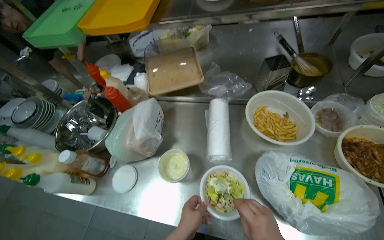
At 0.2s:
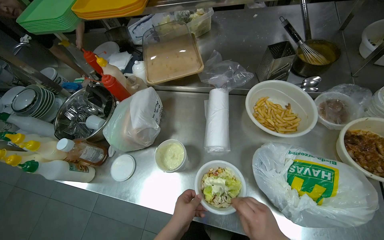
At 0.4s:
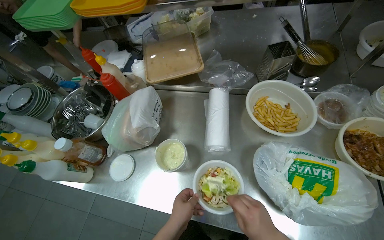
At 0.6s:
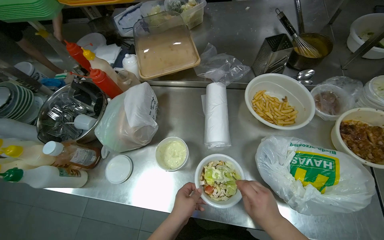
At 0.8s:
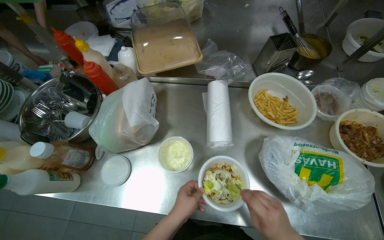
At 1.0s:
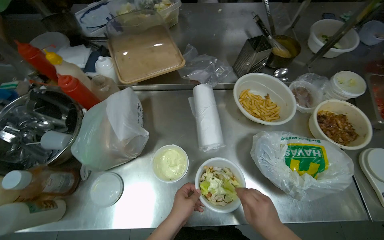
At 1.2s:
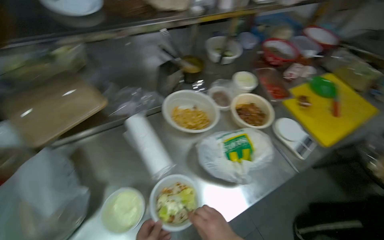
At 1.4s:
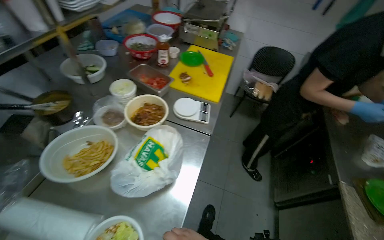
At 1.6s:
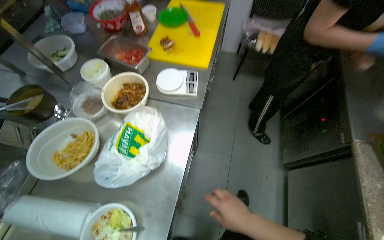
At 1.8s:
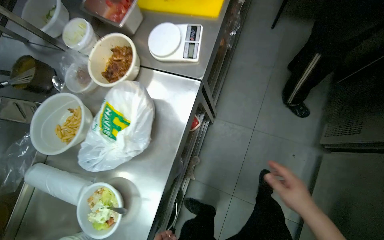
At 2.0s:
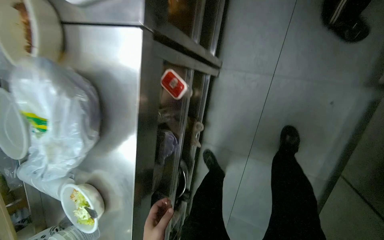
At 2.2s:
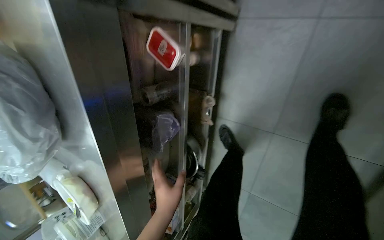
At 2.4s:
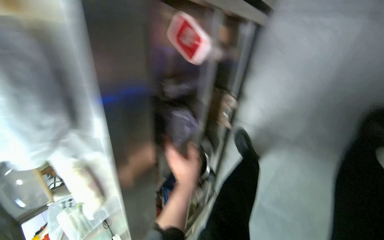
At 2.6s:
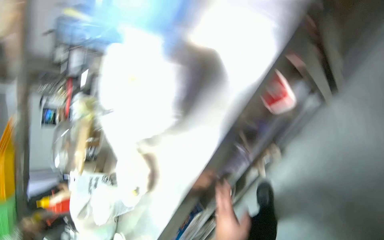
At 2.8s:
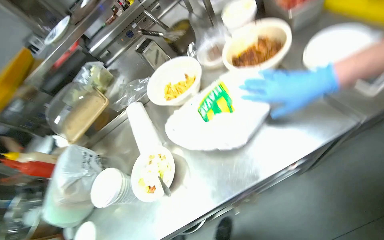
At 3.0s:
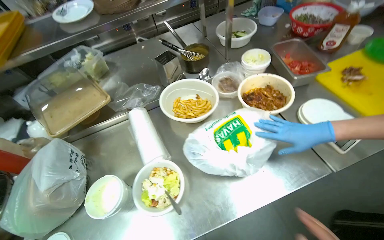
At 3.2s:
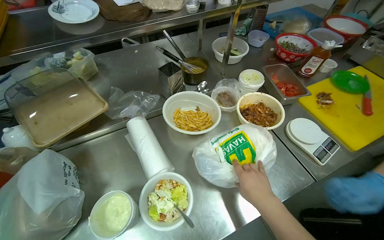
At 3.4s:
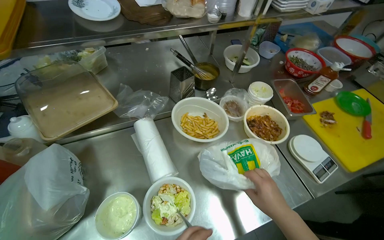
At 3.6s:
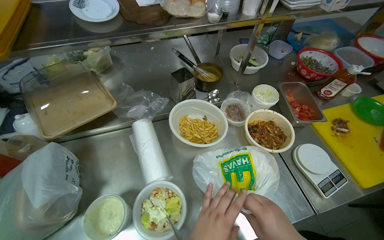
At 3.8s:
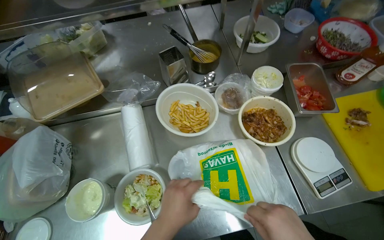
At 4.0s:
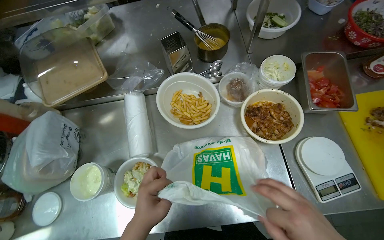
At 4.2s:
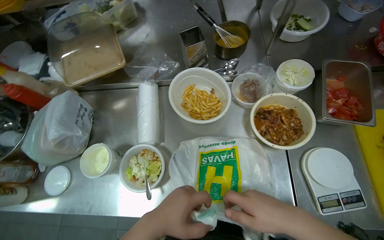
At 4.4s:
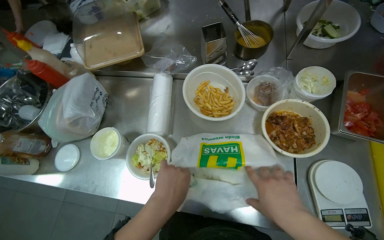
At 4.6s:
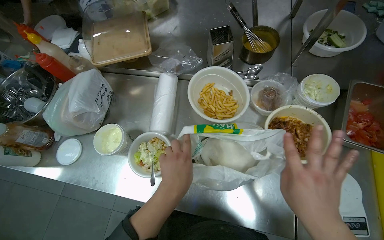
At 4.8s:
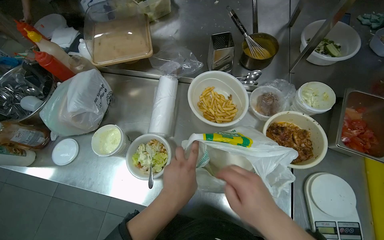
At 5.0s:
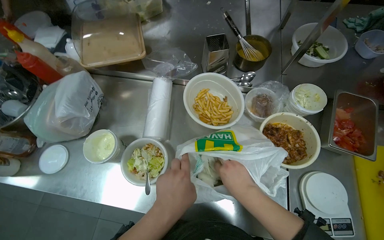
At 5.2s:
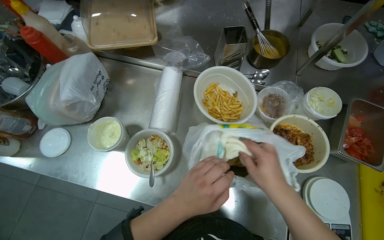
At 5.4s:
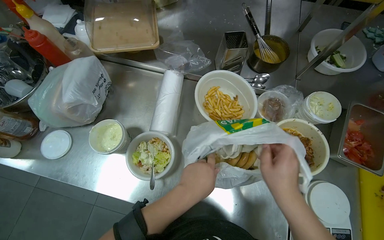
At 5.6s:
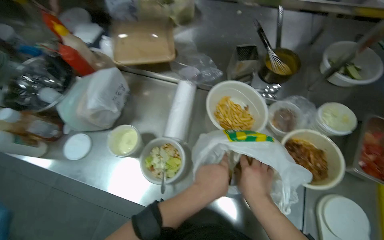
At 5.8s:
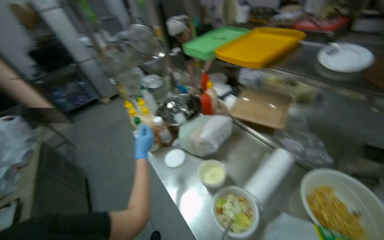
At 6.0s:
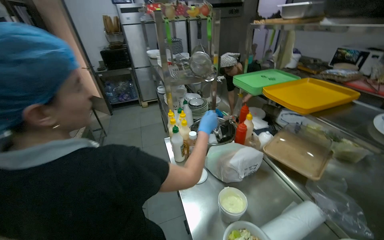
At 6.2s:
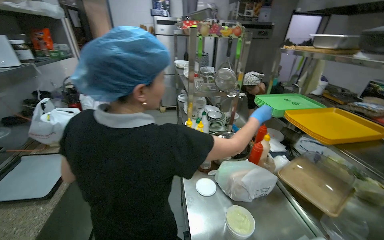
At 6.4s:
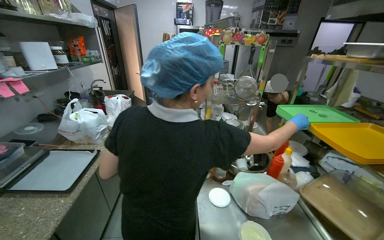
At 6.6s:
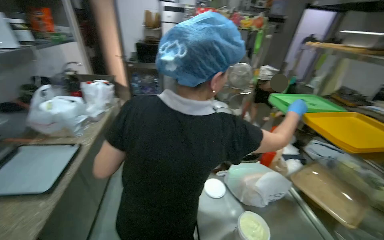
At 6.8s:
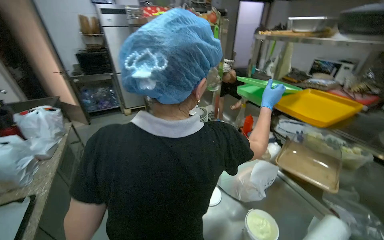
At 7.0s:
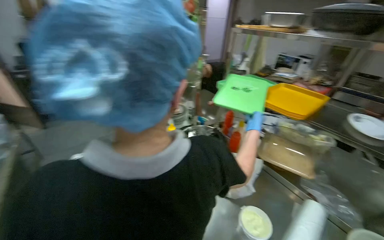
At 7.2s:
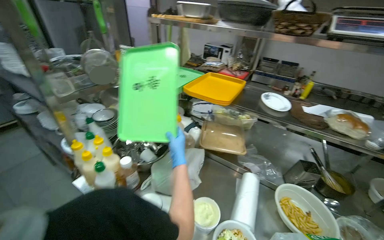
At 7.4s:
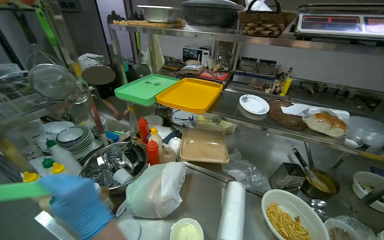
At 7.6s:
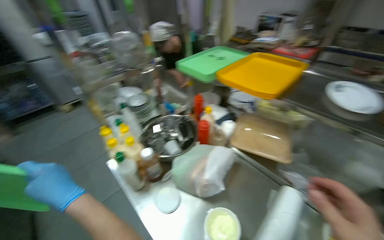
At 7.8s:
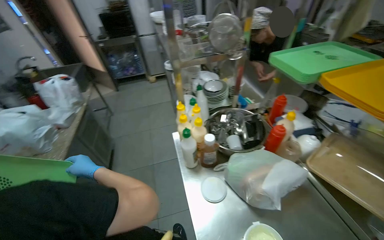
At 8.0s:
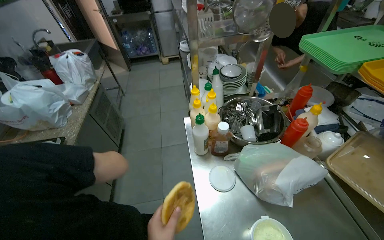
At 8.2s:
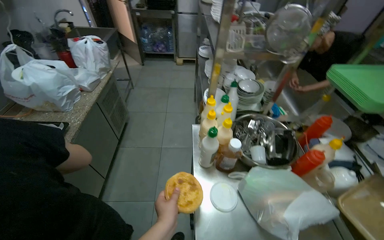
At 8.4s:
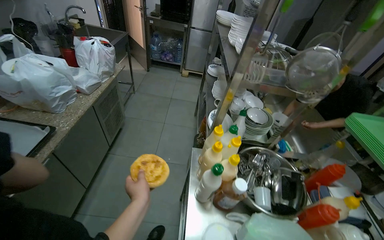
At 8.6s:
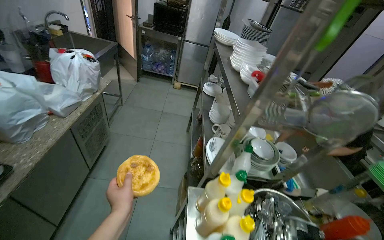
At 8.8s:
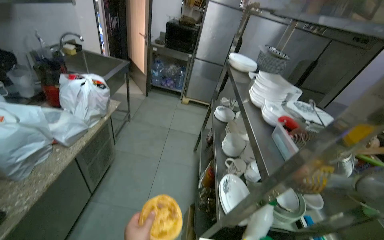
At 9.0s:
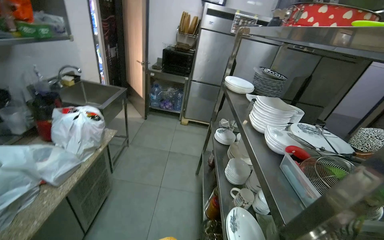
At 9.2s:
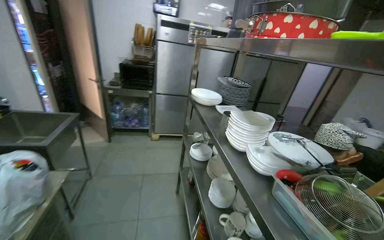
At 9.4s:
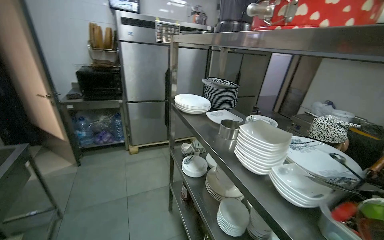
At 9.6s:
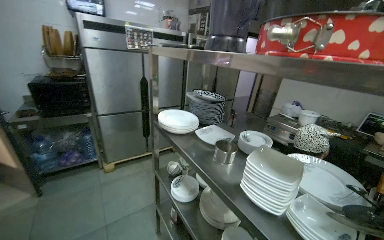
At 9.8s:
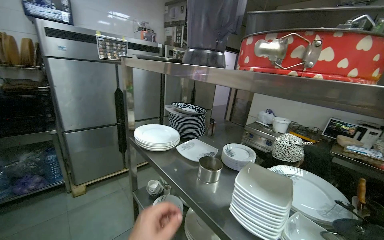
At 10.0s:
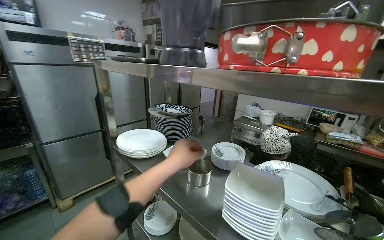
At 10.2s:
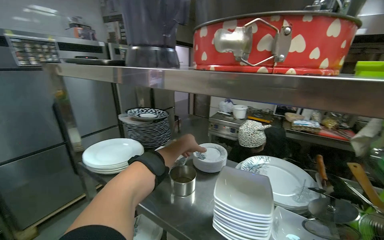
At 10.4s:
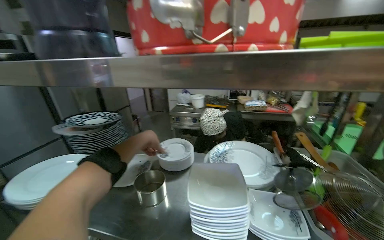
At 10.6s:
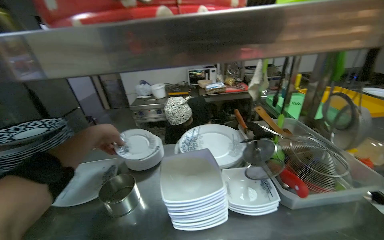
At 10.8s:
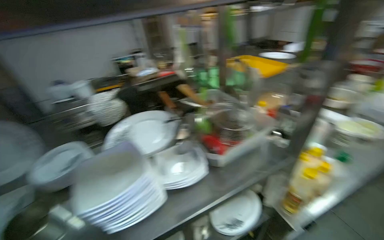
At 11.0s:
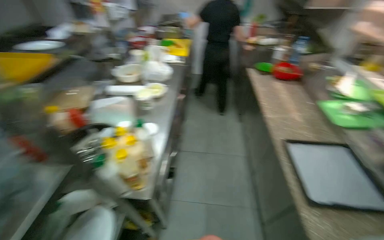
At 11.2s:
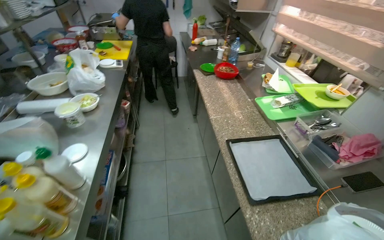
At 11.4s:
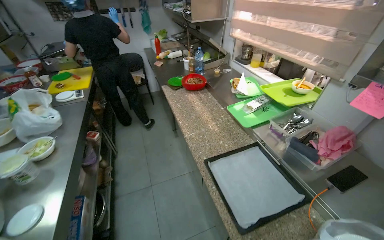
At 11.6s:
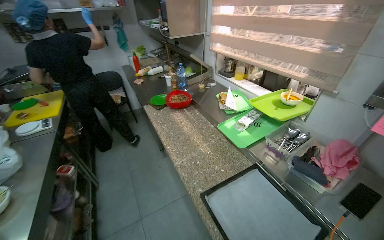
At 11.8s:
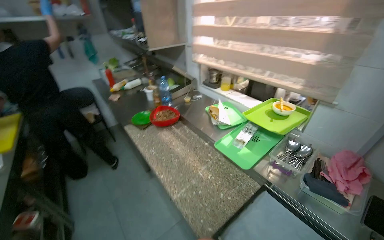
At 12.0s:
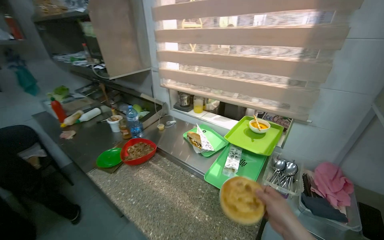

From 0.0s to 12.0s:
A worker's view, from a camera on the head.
Job: preparing food.
The whole recording: Preparing salad in bowl. The worker mixes salad, adds sauce, and transfers it to a plate on a scale.
From 0.0s to 1.6s: The head rotates some 90 degrees to the right.
From 1.6s to 3.0s: The head turns to the left by some 60 degrees. The view tilts some 30 degrees downward.
From 3.0s to 4.4s: The head rotates roughly 30 degrees to the left. The view tips downward by some 15 degrees.
From 4.4s to 6.0s: The head turns to the left by about 65 degrees. The camera pitches upward, by roughly 30 degrees.
From 6.0s to 7.6s: The wearer looks about 25 degrees further to the right. The wearer looks roughly 10 degrees further downward.
From 7.6s to 9.0s: The camera travels approximately 70 cm. The wearer looks approximately 50 degrees further to the left.
From 9.0s to 10.4s: The camera travels approximately 60 cm. The wearer looks roughly 80 degrees further to the right.

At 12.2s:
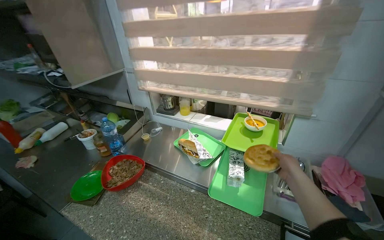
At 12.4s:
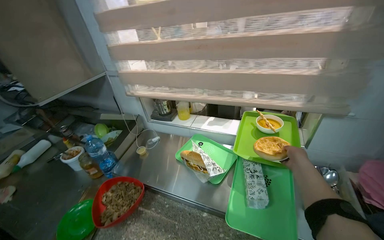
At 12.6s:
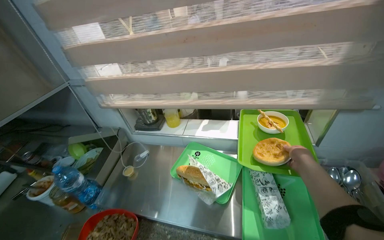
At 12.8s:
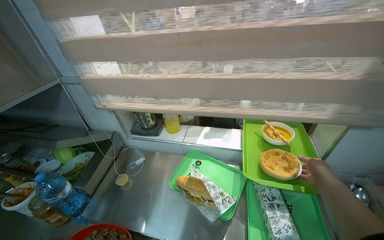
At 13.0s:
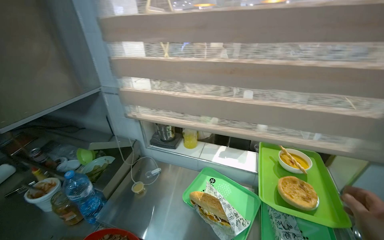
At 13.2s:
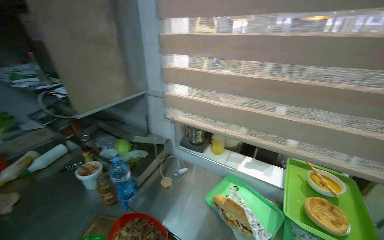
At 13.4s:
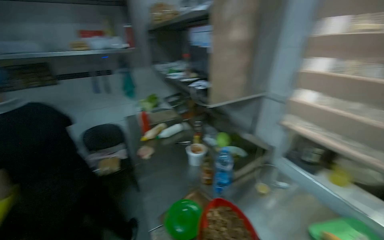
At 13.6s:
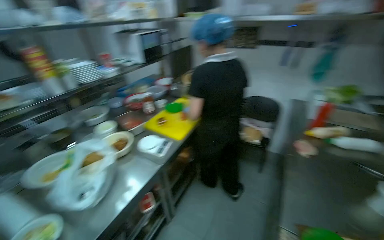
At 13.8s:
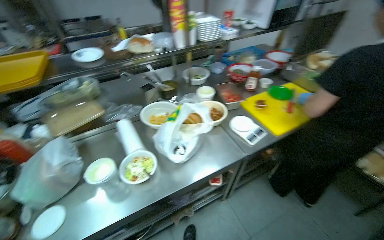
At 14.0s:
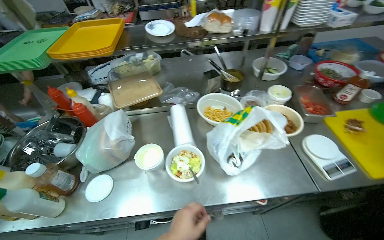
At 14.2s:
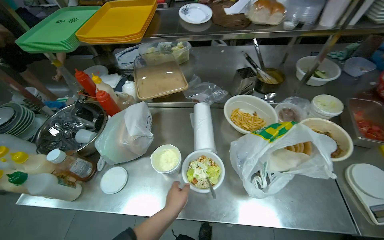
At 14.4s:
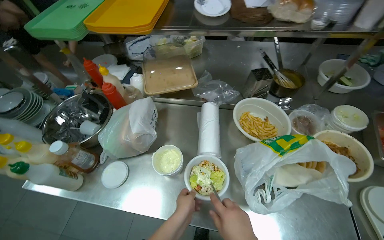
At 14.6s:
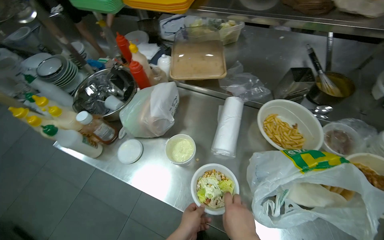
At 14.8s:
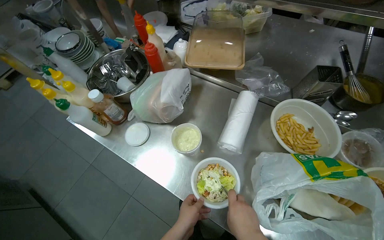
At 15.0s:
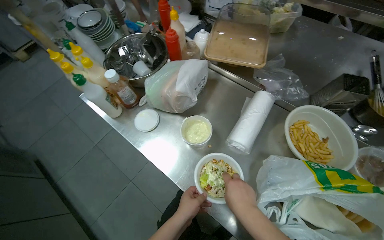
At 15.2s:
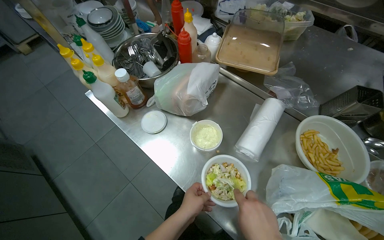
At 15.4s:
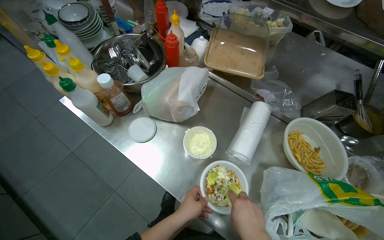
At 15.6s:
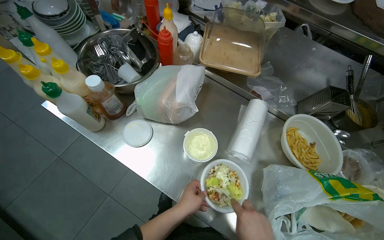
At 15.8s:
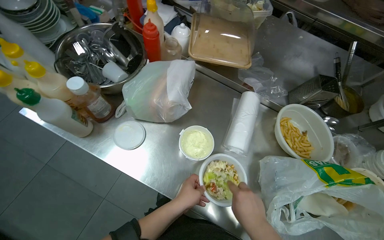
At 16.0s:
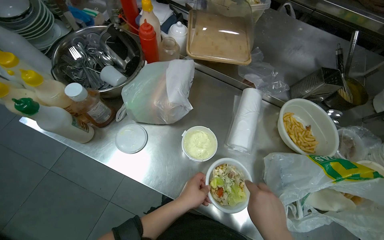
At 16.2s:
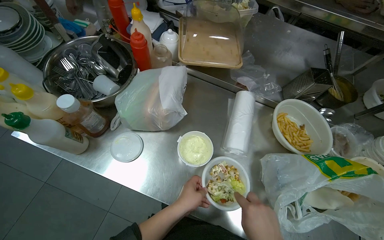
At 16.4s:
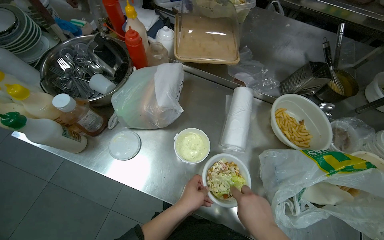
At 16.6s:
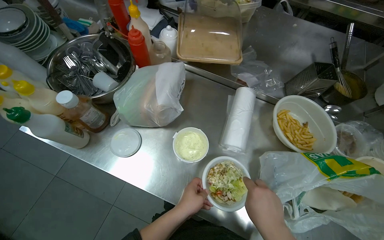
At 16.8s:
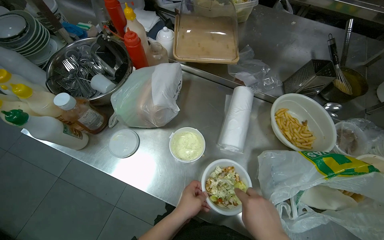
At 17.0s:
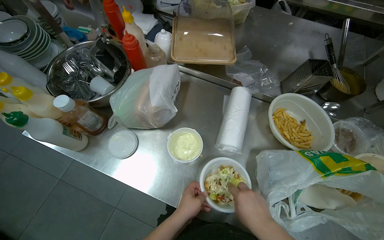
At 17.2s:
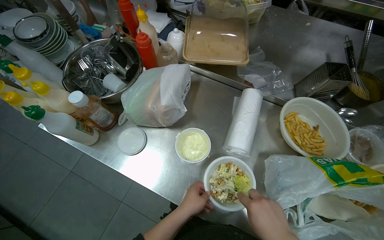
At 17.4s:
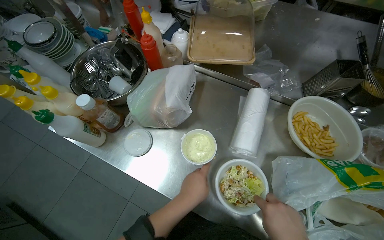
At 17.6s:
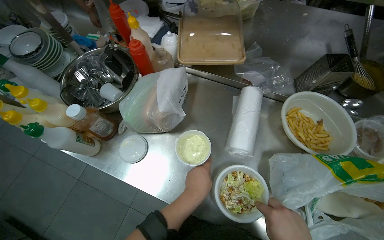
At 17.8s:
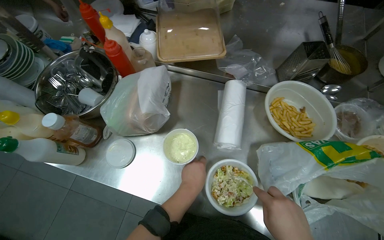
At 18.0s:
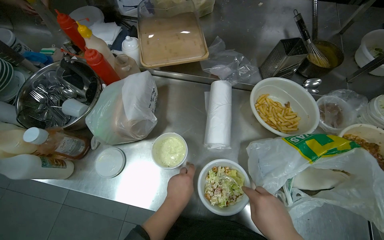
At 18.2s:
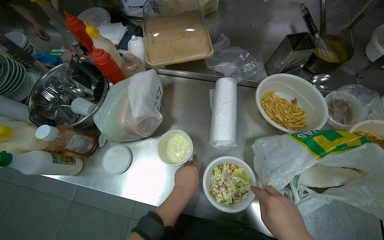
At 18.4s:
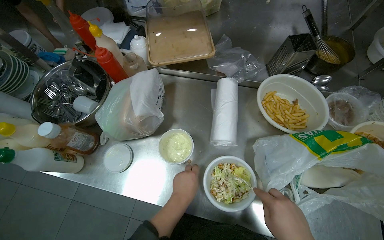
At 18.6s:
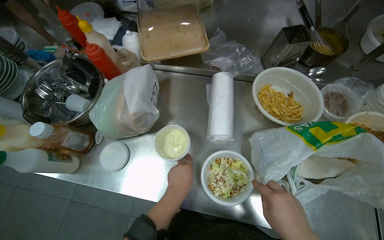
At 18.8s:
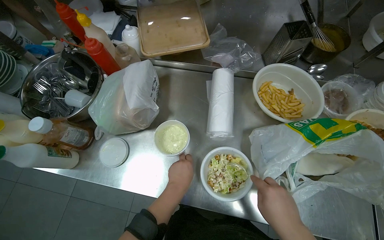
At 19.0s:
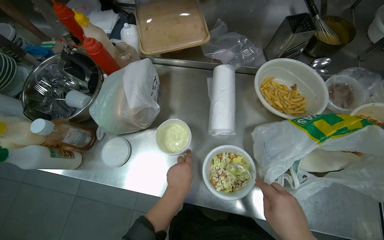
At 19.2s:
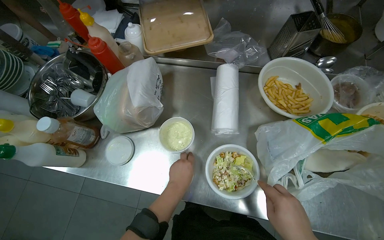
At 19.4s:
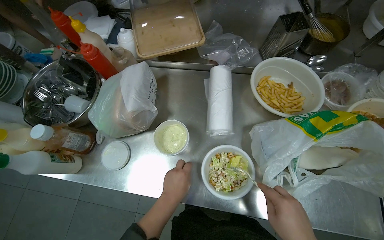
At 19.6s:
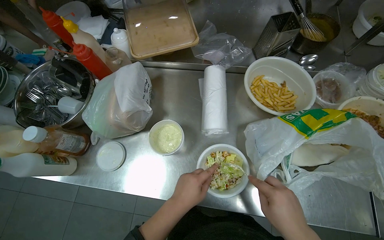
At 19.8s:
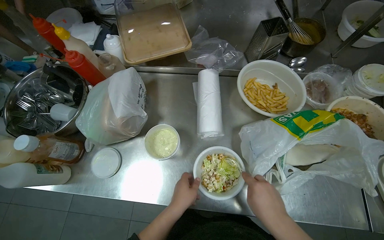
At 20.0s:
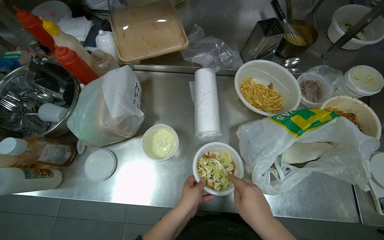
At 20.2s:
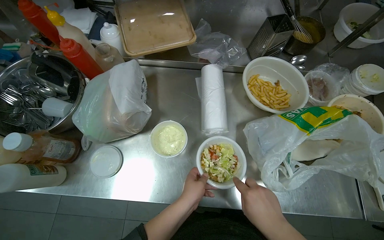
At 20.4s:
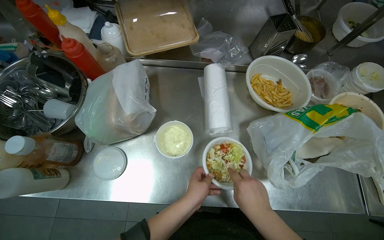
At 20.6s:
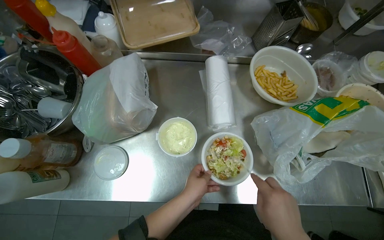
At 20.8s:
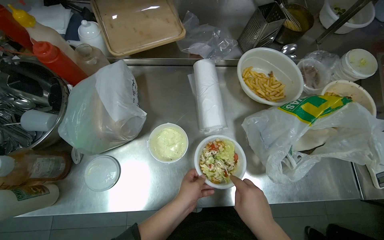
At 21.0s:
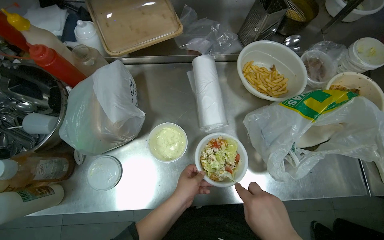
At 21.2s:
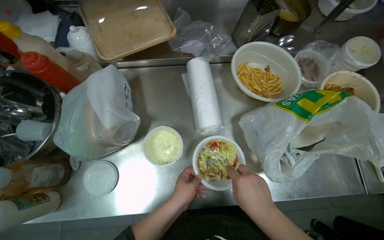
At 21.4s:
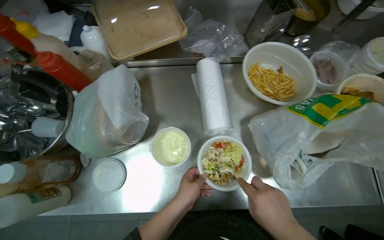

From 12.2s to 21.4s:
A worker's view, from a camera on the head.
Job: preparing food.
The whole recording: Preparing salad in bowl. The worker mixes salad, adds sauce, and transfers it to a plate on a scale.
From 12.2s to 13.8s: The camera travels approximately 50 cm. The wearer looks about 100 degrees further to the left.
From 15.2s to 16.8s: The head rotates some 20 degrees to the right.
